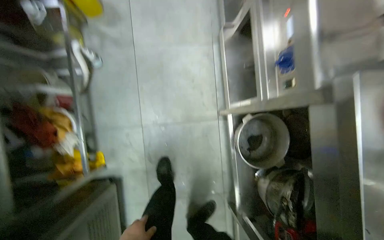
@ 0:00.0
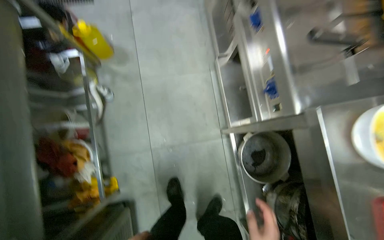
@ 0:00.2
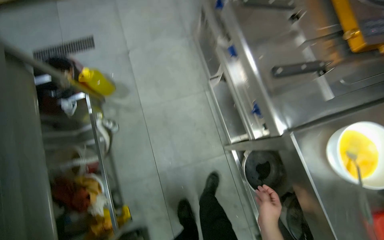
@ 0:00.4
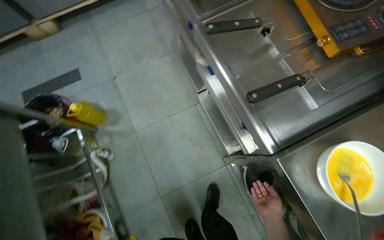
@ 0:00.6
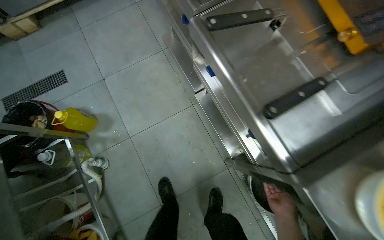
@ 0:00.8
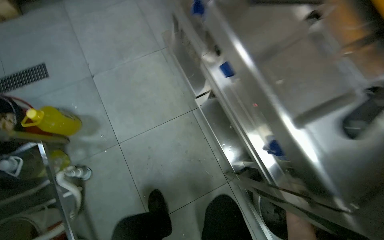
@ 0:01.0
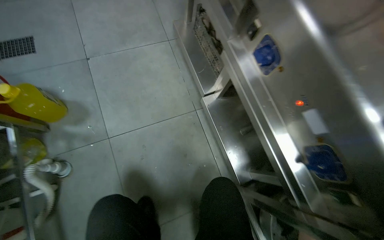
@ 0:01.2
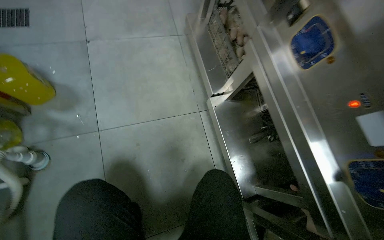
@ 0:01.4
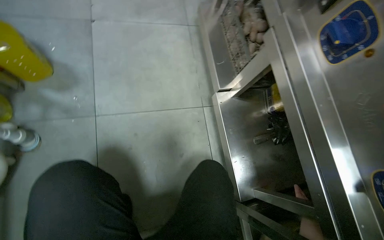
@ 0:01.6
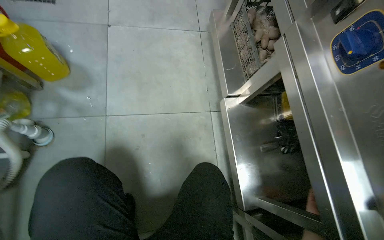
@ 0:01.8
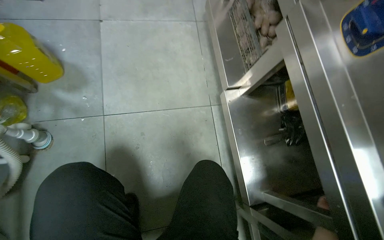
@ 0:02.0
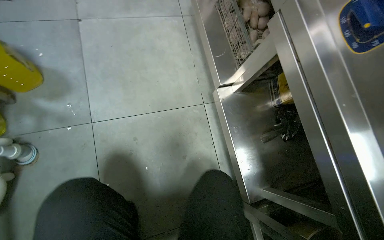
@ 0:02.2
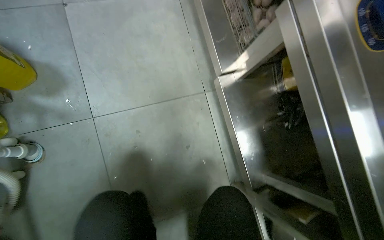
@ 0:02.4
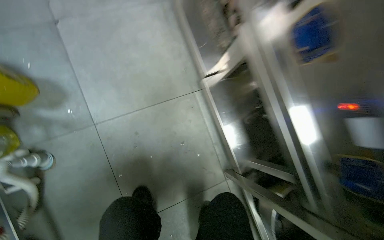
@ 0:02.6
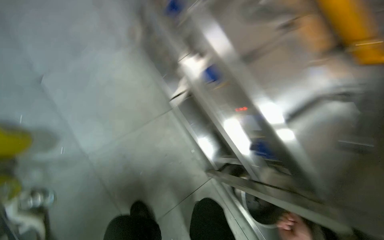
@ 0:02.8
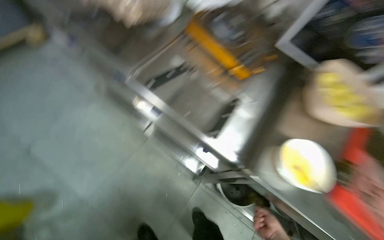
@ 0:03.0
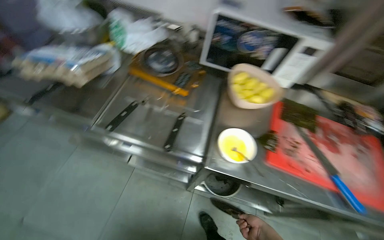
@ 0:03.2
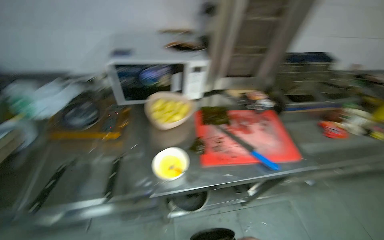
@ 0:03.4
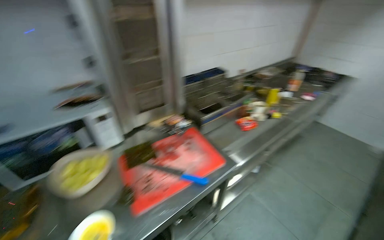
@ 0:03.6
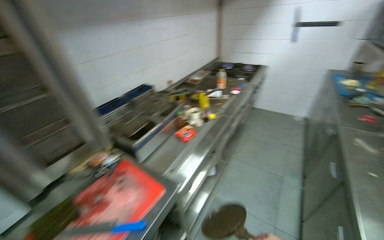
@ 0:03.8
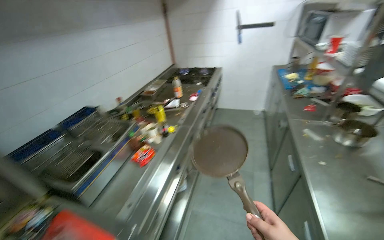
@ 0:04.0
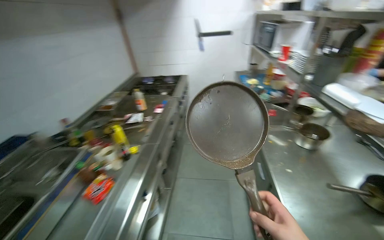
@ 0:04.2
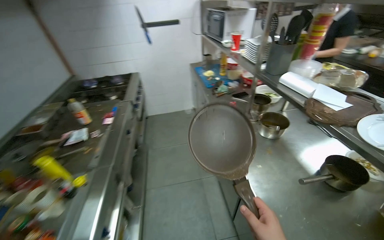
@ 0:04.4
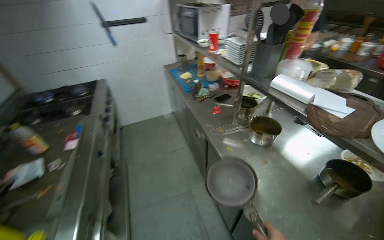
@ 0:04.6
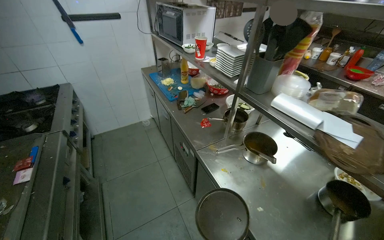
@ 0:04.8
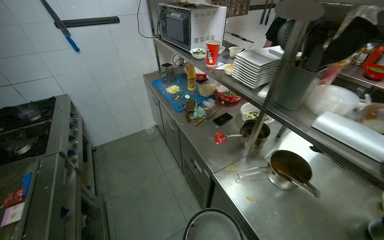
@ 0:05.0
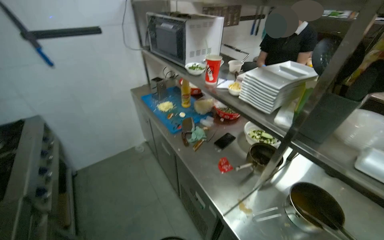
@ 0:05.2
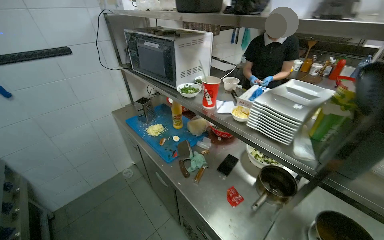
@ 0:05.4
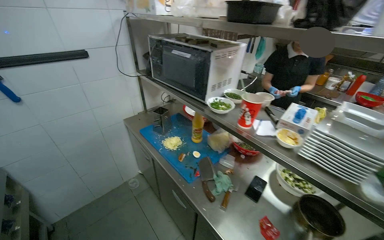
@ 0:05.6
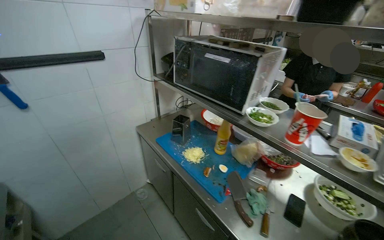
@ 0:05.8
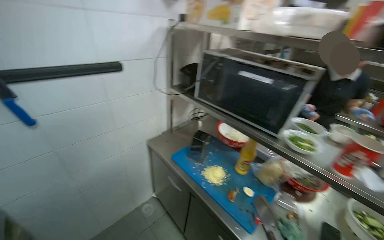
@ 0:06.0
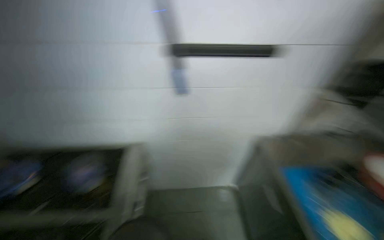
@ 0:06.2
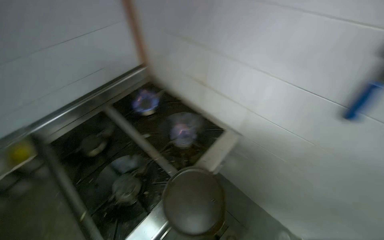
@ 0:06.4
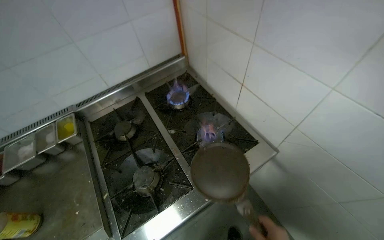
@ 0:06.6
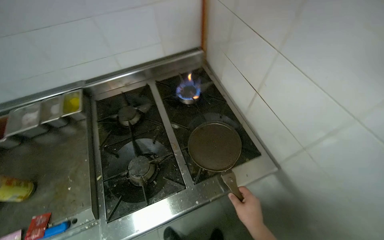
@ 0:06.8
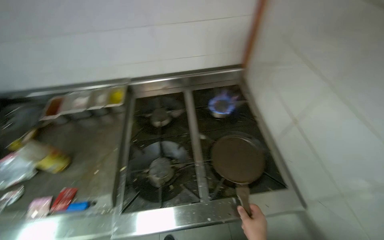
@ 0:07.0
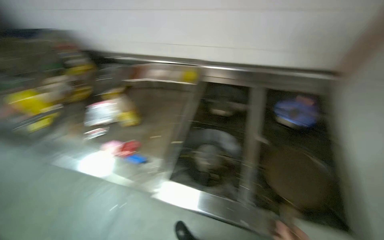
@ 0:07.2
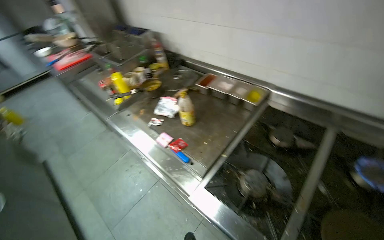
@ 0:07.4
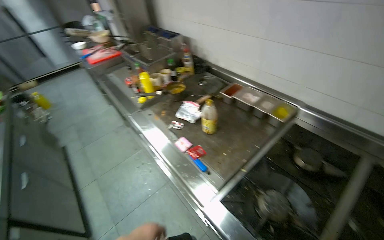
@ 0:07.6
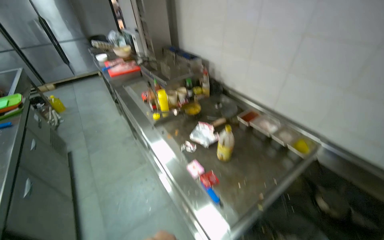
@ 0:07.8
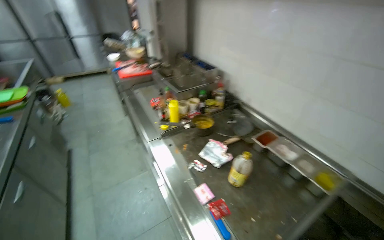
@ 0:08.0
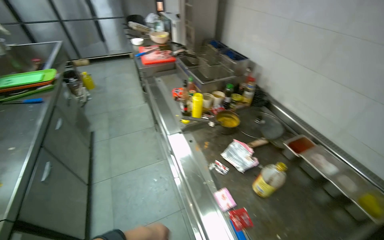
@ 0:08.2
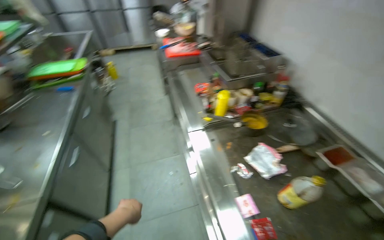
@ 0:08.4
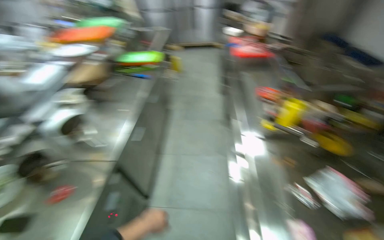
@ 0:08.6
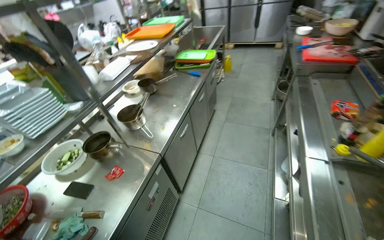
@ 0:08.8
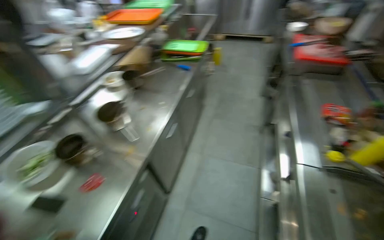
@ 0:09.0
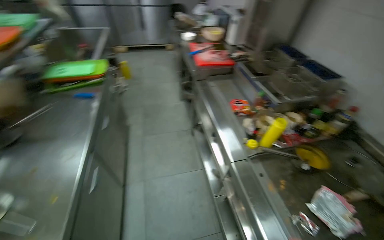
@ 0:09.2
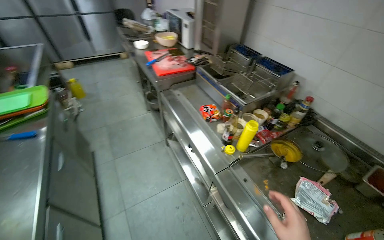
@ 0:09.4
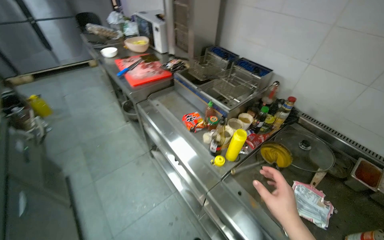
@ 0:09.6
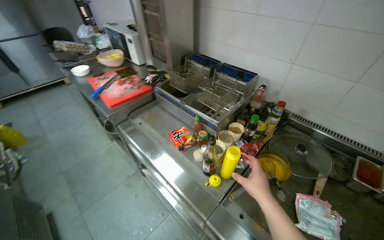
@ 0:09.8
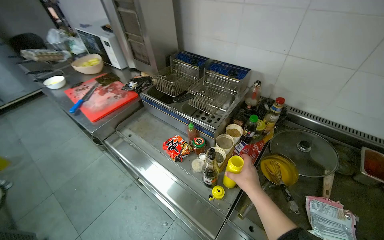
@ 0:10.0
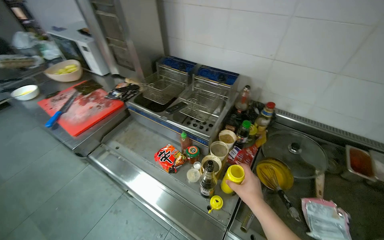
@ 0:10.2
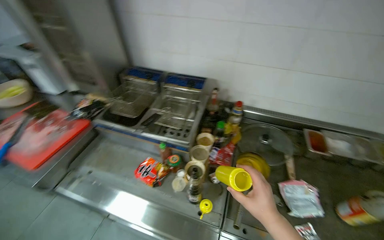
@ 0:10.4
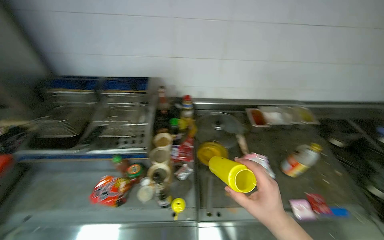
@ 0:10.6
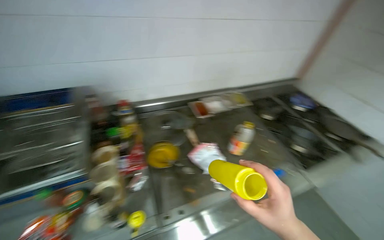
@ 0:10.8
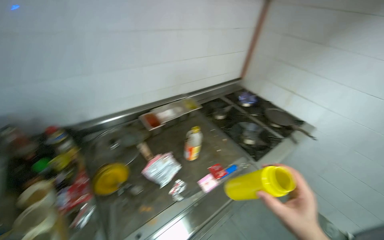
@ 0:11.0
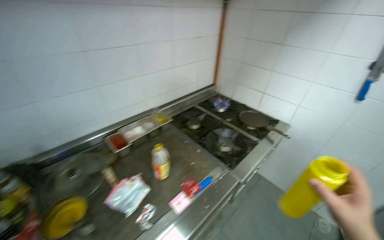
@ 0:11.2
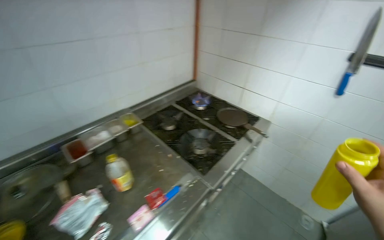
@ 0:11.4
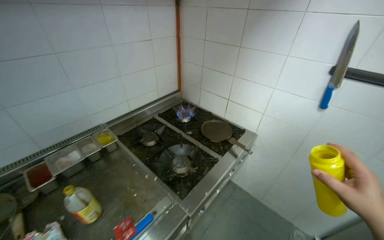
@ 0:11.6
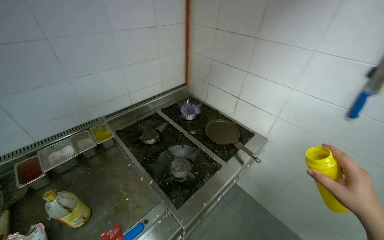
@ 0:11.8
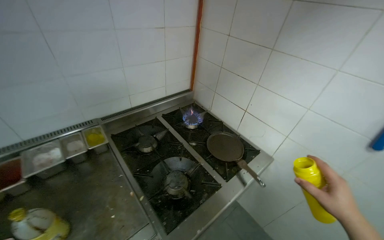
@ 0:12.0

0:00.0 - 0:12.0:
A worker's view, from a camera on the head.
Job: cooking food.
The whole recording: Cooking an egg on the stove. The worker places a pan on the stove, adds oil, pours whisked eggs into the pan, cooks and flips the egg, then removes it.
0:00.0 - 0:01.6: The head travels some 40 cm. The view tips upward by approximately 15 degrees.
0:01.6 - 0:03.0: The wearer moves about 50 cm. The scene turns some 40 degrees counterclockwise in the picture.
0:03.0 - 0:04.4: The camera travels approximately 1 m. The wearer's head swings approximately 135 degrees to the right. The view tilts some 25 degrees upward.
0:04.4 - 0:06.0: The camera is carried approximately 1.5 m. The head turns to the right by some 35 degrees.
0:06.0 - 0:07.6: The wearer's head swings about 180 degrees to the left. The view tilts about 20 degrees downward.
0:07.6 - 0:09.0: The wearer moves about 60 cm. The wearer looks approximately 60 degrees further to the left.
0:09.0 - 0:10.4: The camera travels approximately 70 cm. The wearer's head swings some 90 degrees to the right.
0:10.4 - 0:12.0: The camera travels some 90 cm. The wearer's head swings some 60 degrees to the right.

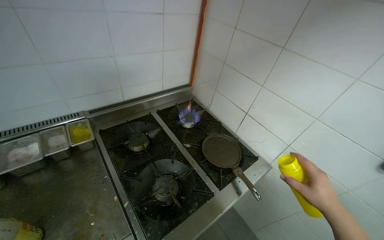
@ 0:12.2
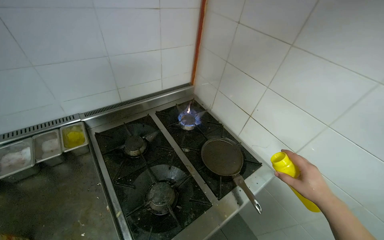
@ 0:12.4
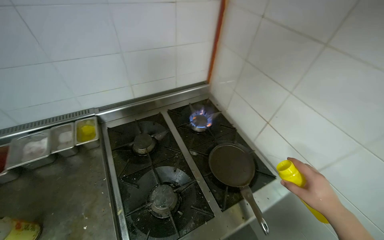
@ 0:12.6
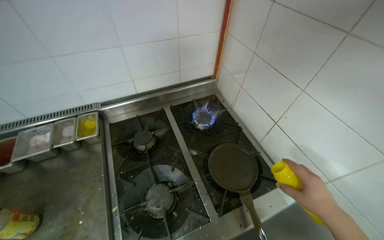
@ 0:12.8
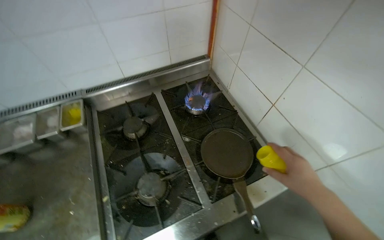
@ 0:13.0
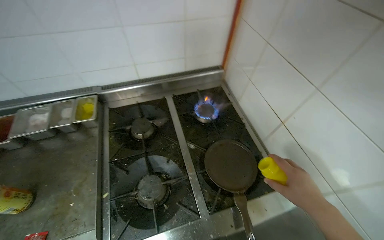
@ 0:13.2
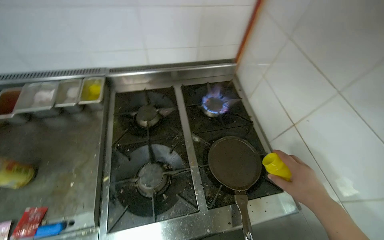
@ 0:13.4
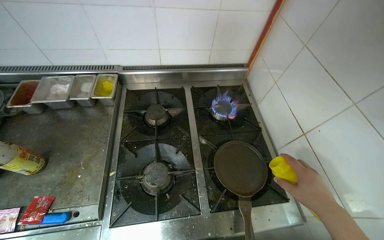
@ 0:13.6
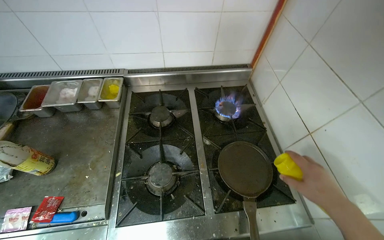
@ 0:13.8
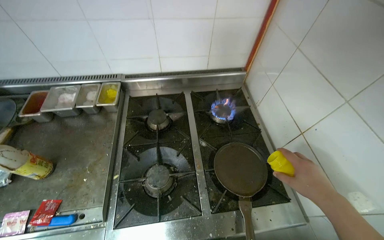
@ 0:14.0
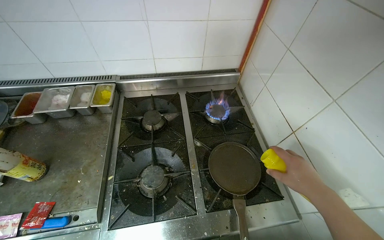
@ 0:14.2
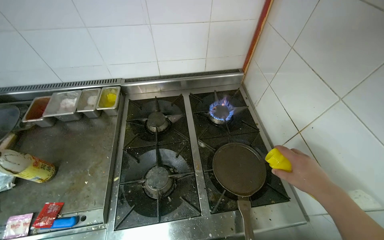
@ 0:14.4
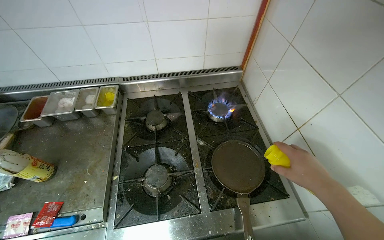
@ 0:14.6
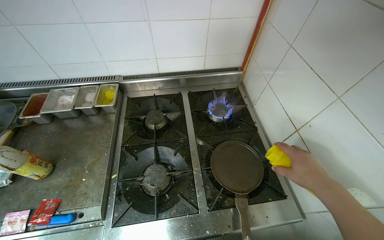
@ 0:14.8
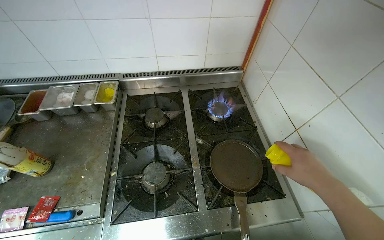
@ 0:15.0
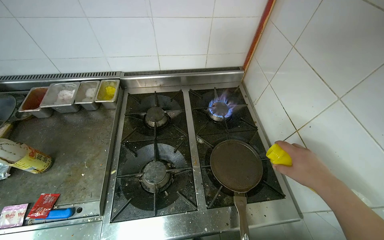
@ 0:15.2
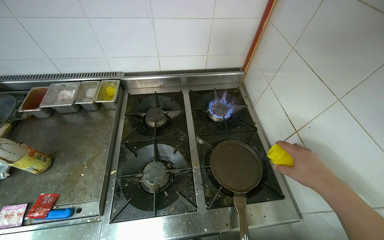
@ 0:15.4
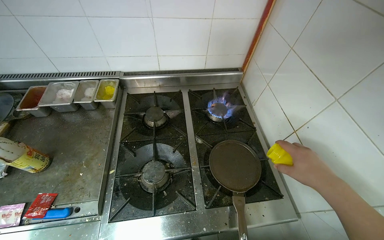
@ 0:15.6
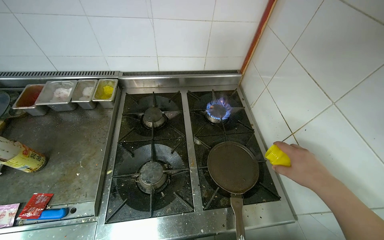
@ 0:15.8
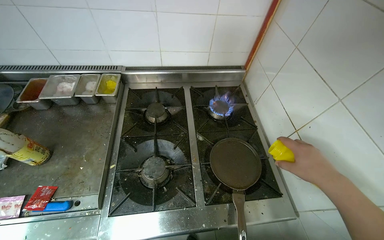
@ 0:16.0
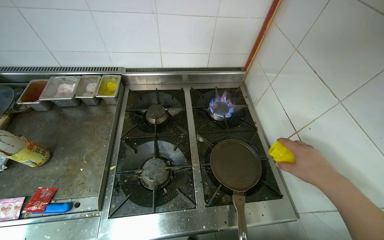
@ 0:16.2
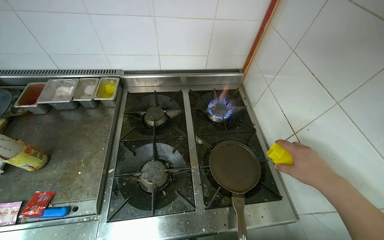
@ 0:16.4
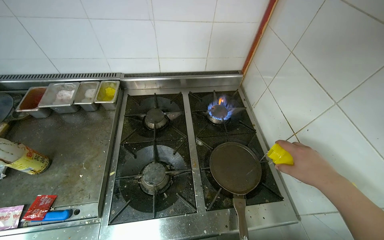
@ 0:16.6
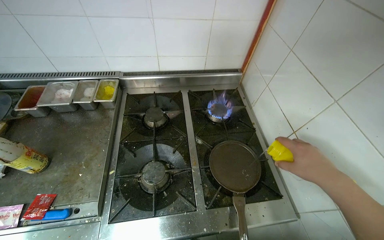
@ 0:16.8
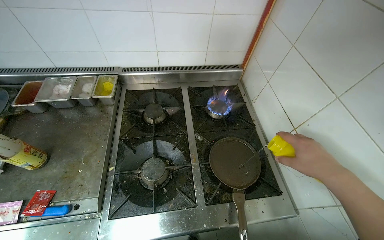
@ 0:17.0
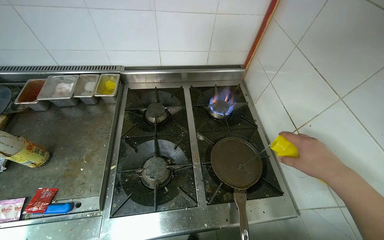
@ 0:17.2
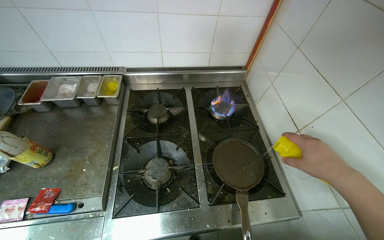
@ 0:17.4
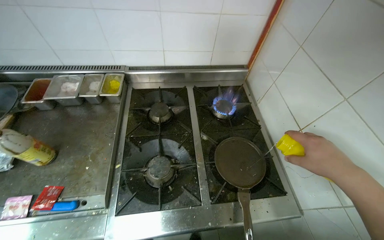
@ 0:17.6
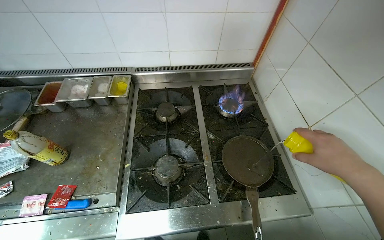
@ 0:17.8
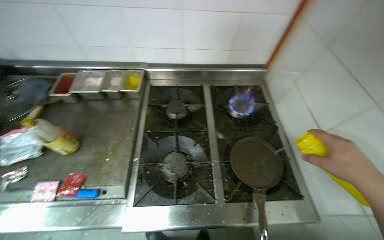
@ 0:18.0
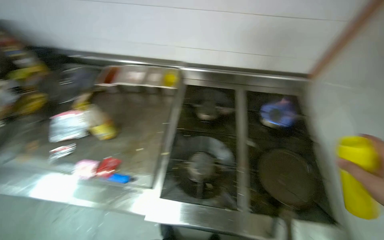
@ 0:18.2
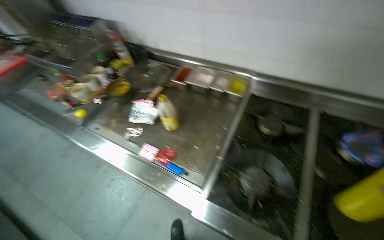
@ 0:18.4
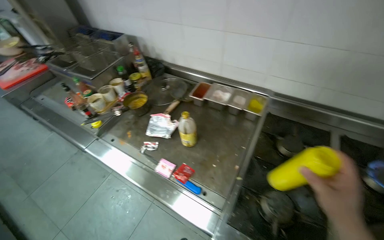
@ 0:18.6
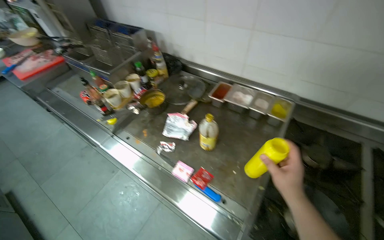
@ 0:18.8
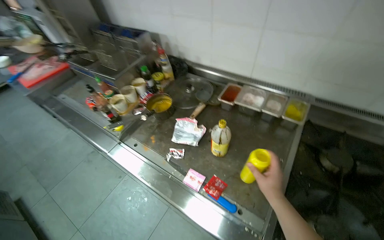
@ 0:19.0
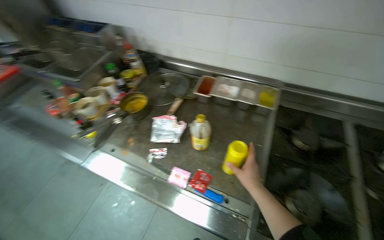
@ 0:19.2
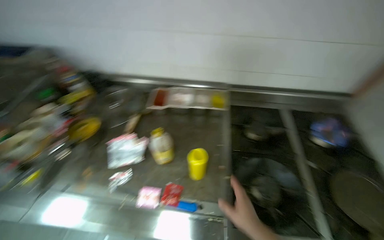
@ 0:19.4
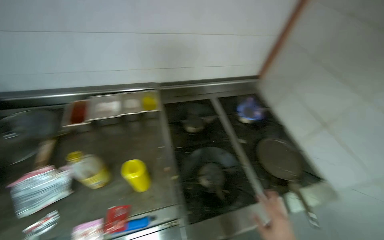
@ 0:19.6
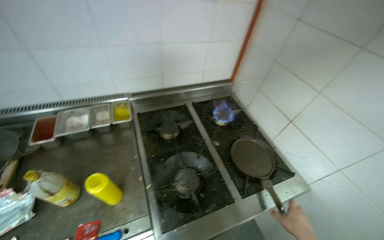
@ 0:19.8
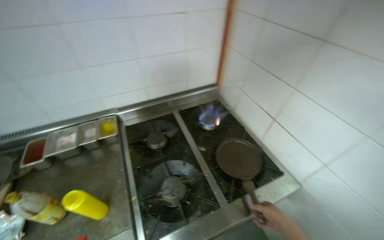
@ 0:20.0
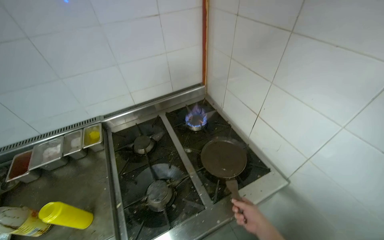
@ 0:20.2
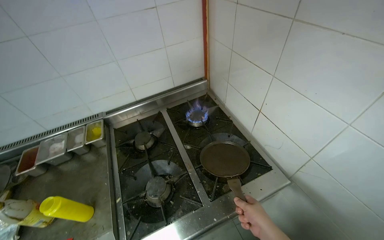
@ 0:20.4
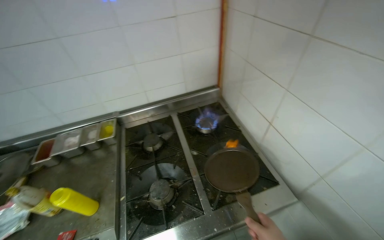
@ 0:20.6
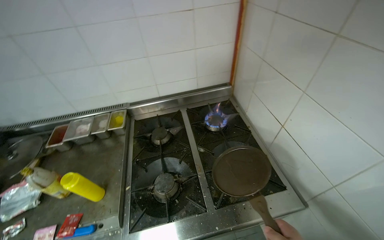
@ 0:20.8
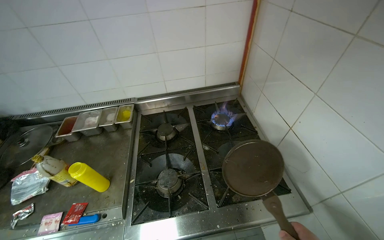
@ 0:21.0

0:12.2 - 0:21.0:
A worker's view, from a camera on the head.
Job: cooking food.
The whole recording: Cooking an egg on the stove. The worker places a pan on the stove, adds oil, pours whisked eggs into the pan, cooks and flips the egg, then removes it.
0:12.2 - 0:13.6: The head turns to the left by about 30 degrees.
0:19.6 - 0:21.0: The camera is carried to the right, roughly 40 cm.
